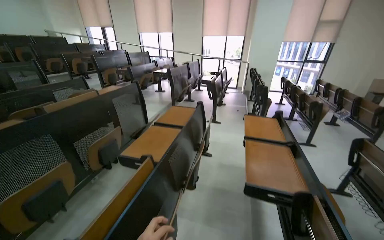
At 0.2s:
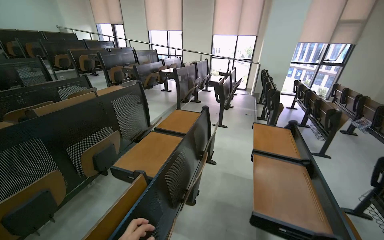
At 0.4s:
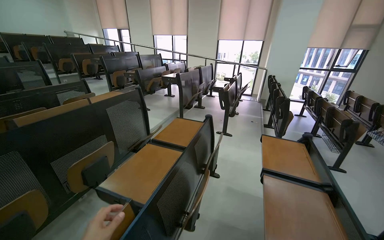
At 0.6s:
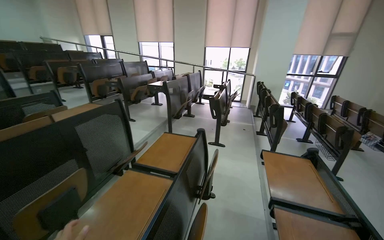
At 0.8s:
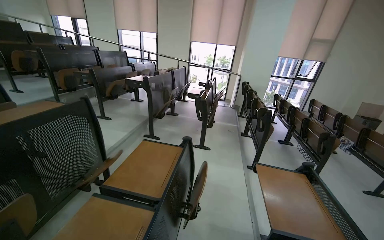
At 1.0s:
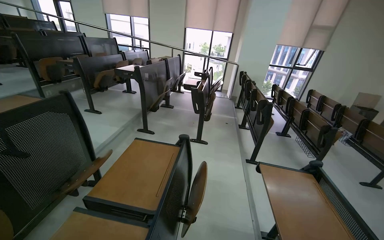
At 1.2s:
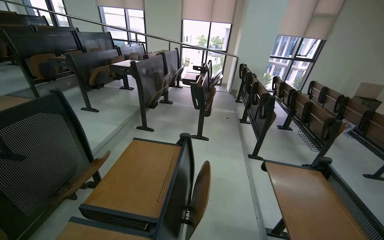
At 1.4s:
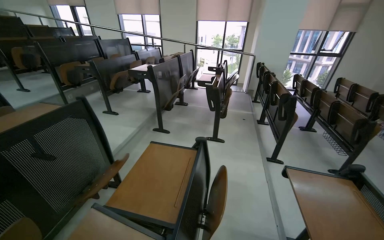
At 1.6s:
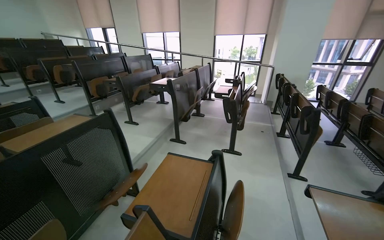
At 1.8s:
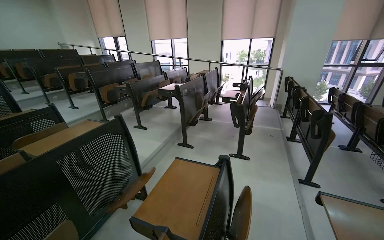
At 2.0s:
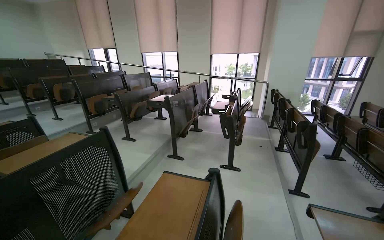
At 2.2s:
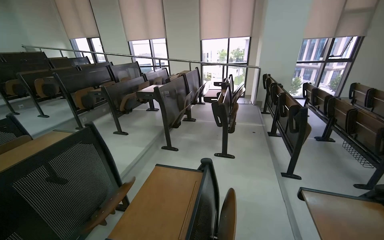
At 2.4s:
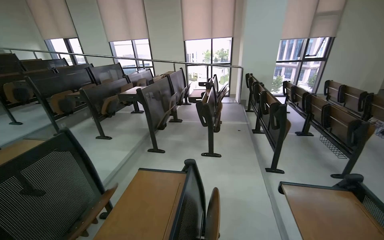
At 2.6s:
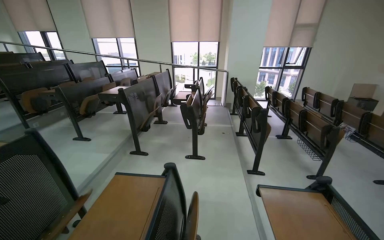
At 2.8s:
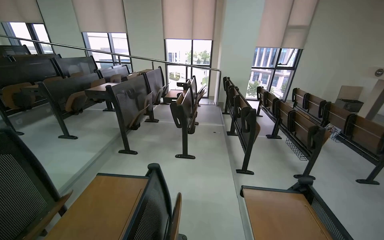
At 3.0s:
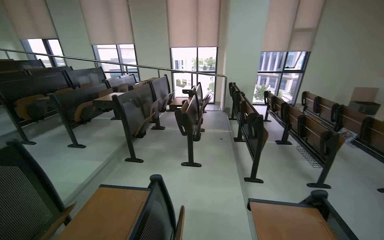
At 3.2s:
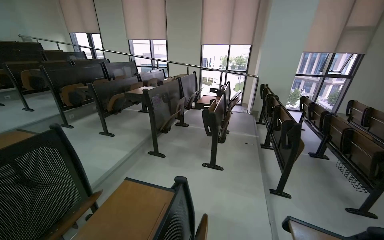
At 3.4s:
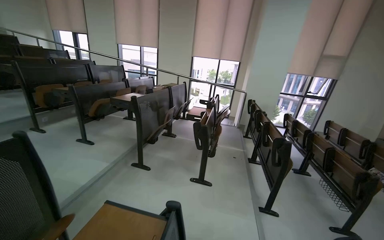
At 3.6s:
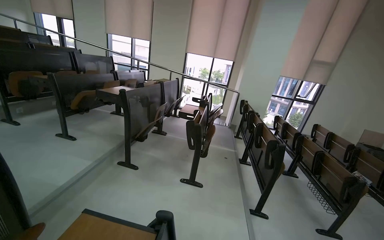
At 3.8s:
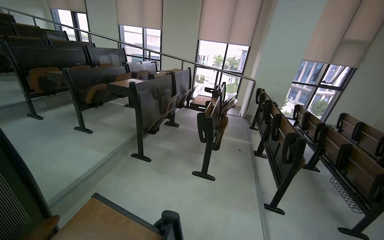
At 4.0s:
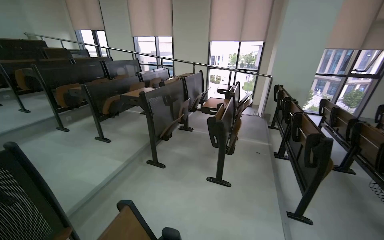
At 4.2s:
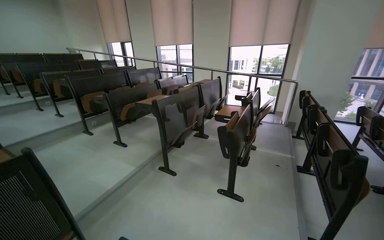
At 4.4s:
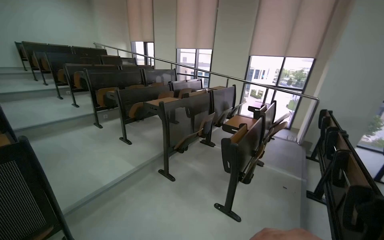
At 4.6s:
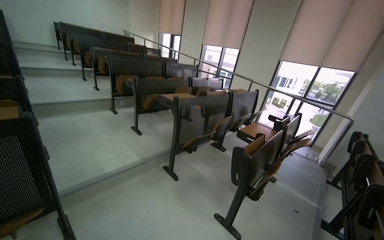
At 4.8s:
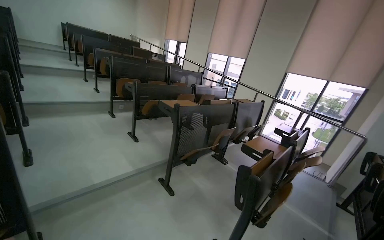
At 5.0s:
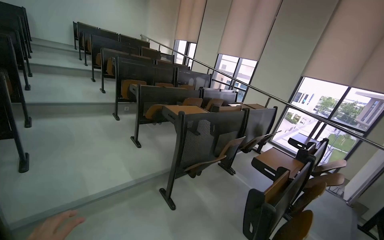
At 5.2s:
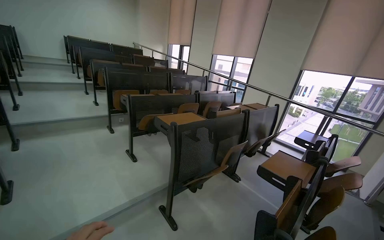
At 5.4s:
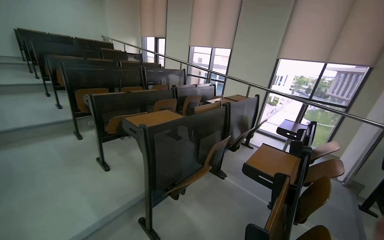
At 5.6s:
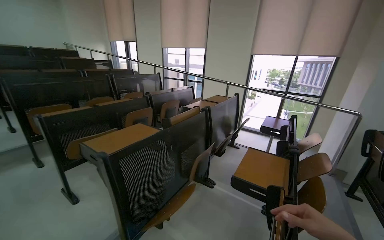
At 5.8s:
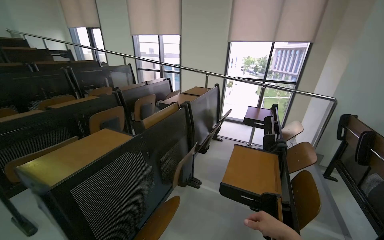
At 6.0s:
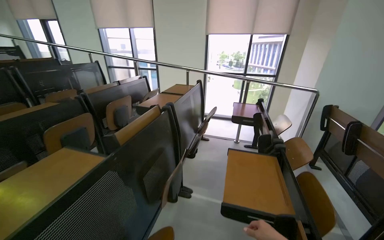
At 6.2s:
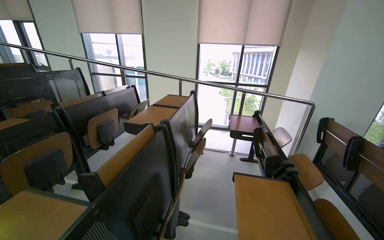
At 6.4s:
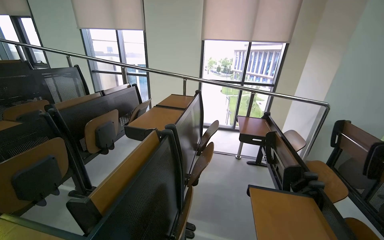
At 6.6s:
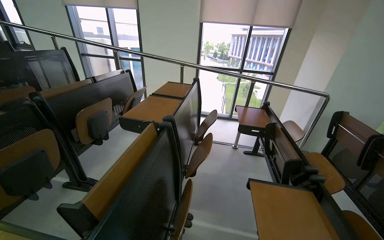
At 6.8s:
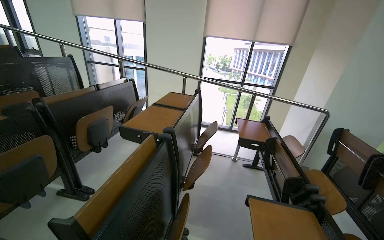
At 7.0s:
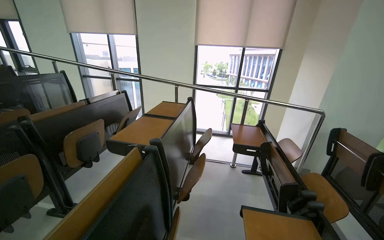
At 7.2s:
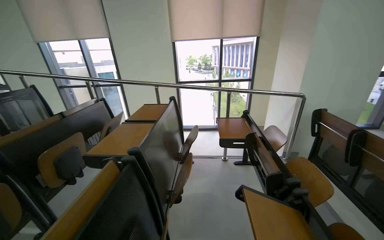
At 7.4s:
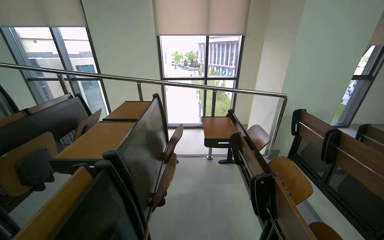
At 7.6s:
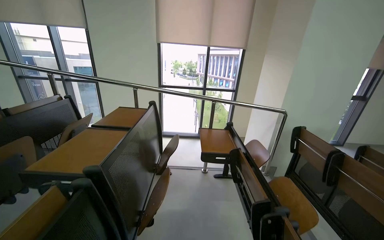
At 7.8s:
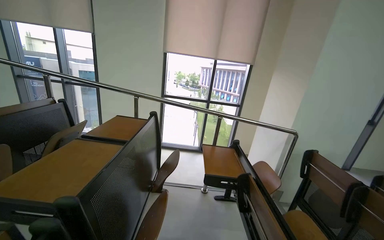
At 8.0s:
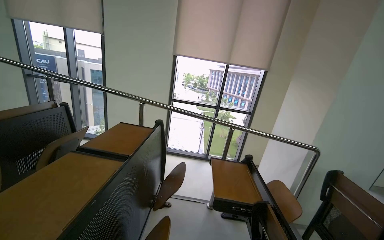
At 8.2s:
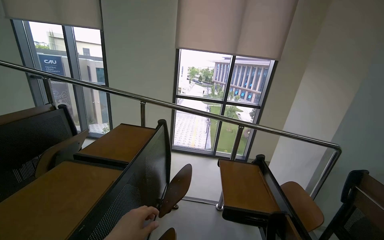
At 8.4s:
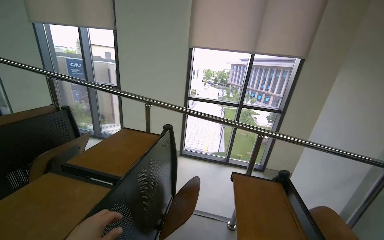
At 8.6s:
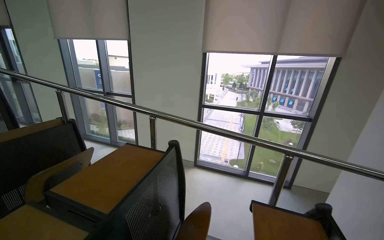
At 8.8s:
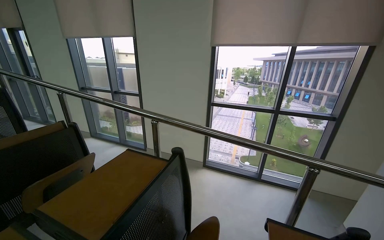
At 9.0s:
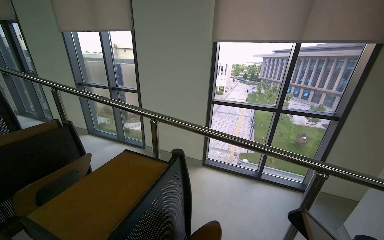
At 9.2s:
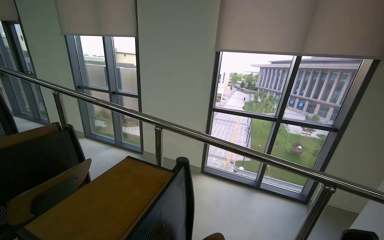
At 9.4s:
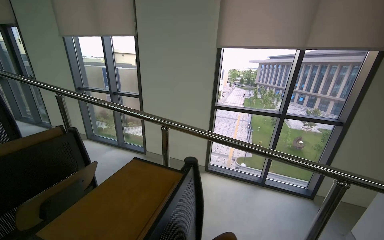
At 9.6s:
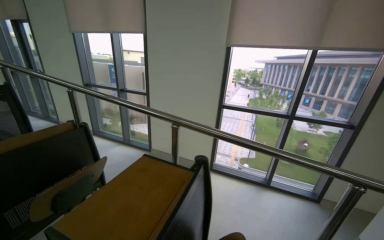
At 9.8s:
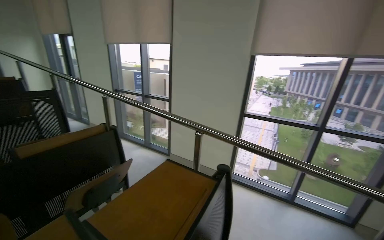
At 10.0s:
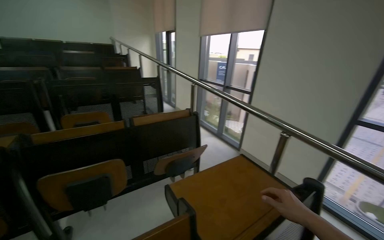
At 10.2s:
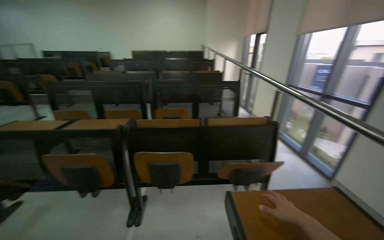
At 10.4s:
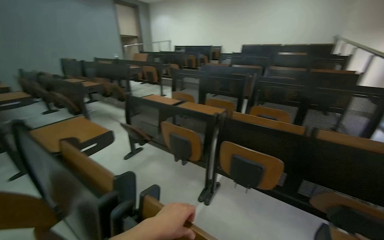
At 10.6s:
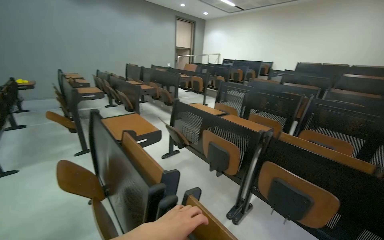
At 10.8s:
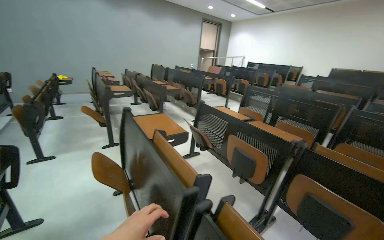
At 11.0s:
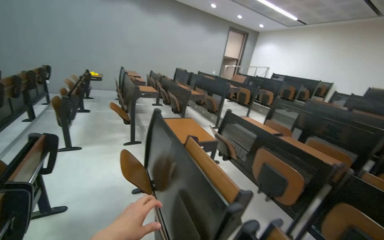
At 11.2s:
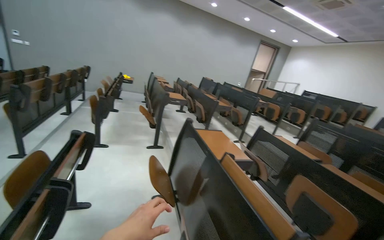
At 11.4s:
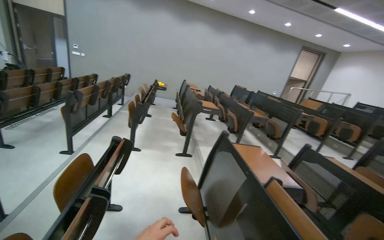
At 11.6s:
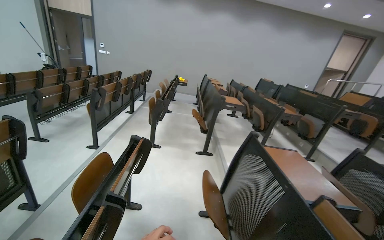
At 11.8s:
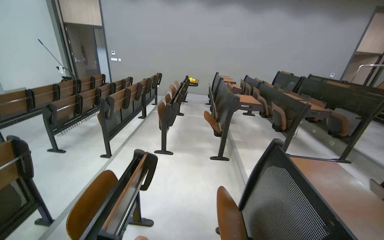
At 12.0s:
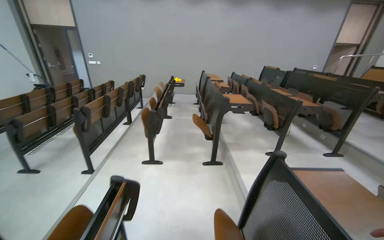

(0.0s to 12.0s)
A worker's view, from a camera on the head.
Job: organizing items.
The whole recording: Organizing classroom desks. The worker adjusts desks, collects papers and a pen, and places papers into a rack.
0.0s - 1.6s: The camera travels about 1 m.
3.0s - 4.4s: The camera is carried some 60 cm. The wearer's head swings roughly 30 degrees to the left.
4.4s - 6.0s: The wearer moves about 1.5 m. The wearer looks roughly 20 degrees further to the right.
6.0s - 7.6s: The camera travels approximately 60 cm. The camera is aimed approximately 15 degrees further to the right.
7.6s - 9.0s: The head travels some 90 cm.
9.0s - 10.4s: The wearer's head swings about 100 degrees to the left.
10.4s - 12.0s: The wearer moves some 1 m. The wearer looks about 55 degrees further to the left.

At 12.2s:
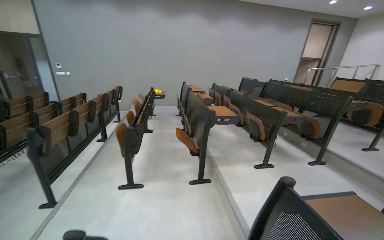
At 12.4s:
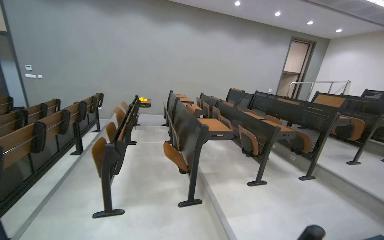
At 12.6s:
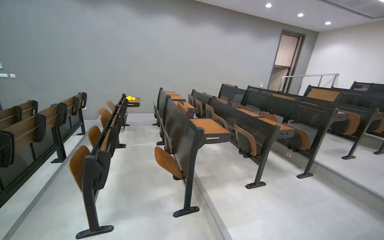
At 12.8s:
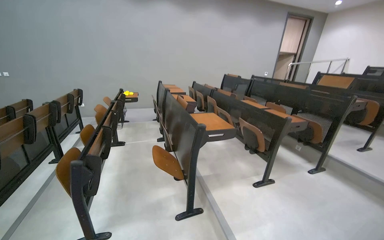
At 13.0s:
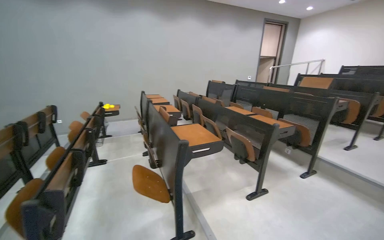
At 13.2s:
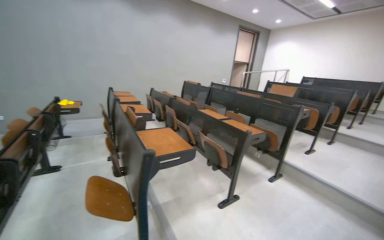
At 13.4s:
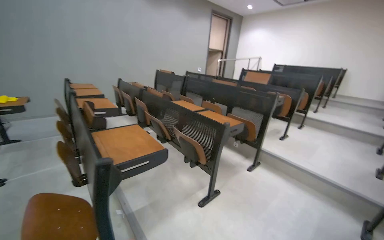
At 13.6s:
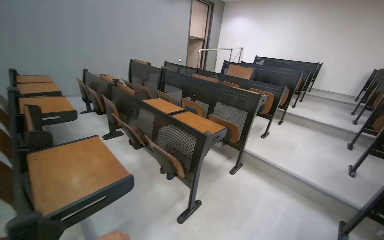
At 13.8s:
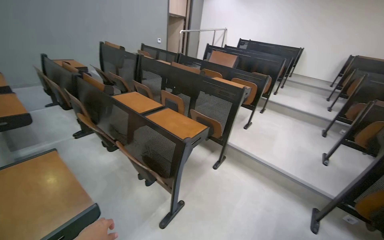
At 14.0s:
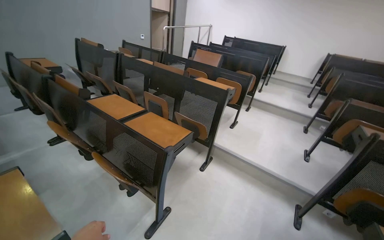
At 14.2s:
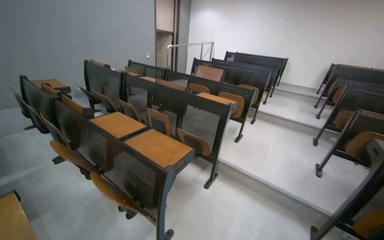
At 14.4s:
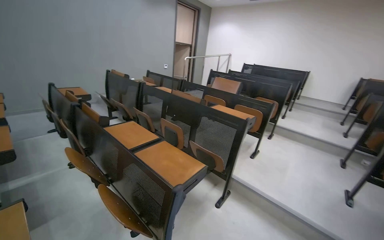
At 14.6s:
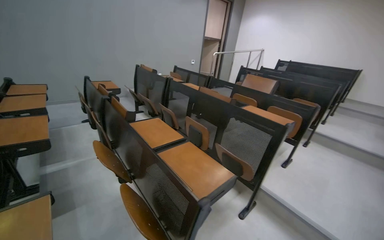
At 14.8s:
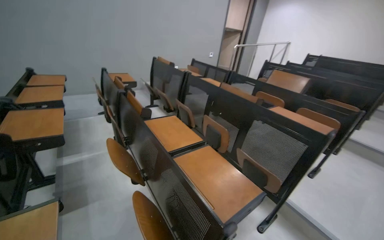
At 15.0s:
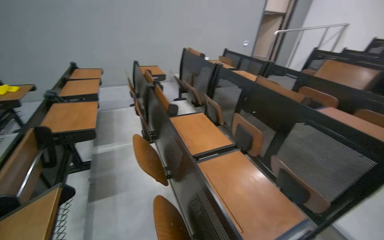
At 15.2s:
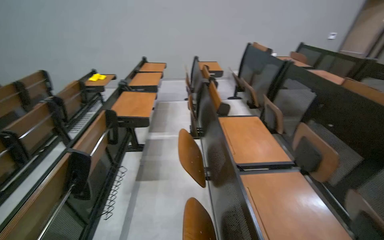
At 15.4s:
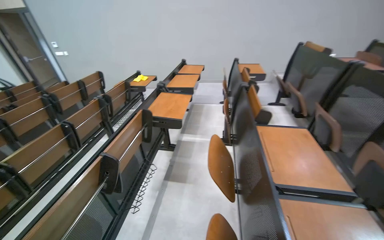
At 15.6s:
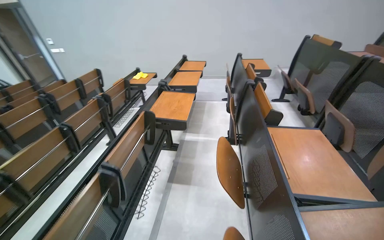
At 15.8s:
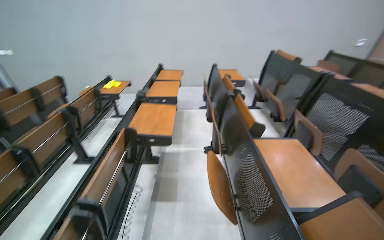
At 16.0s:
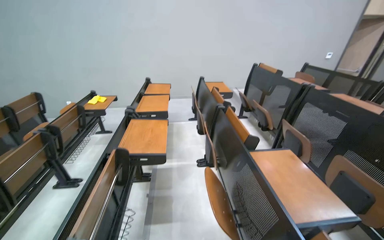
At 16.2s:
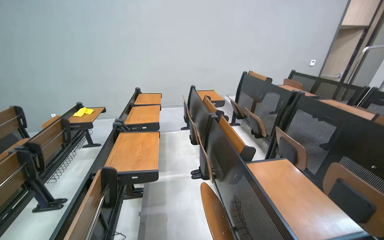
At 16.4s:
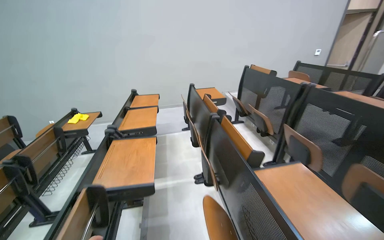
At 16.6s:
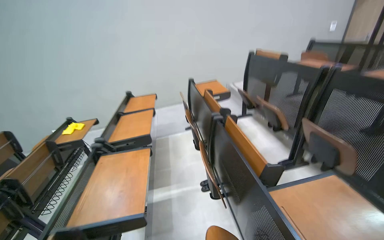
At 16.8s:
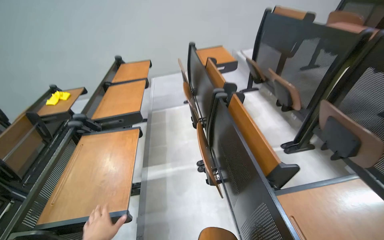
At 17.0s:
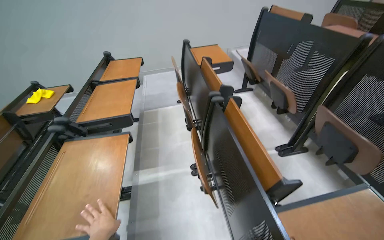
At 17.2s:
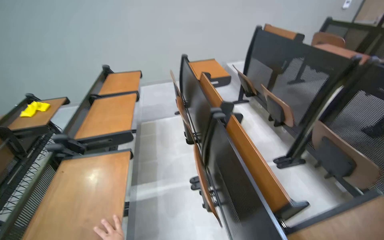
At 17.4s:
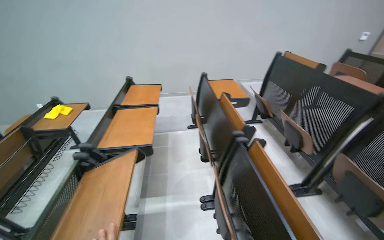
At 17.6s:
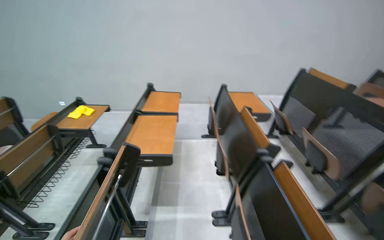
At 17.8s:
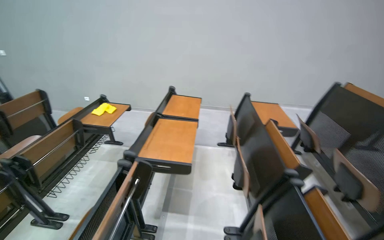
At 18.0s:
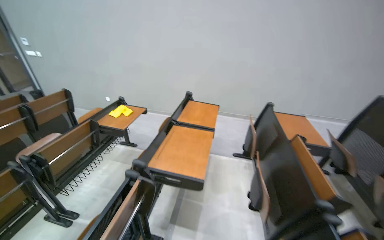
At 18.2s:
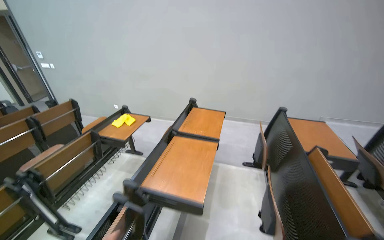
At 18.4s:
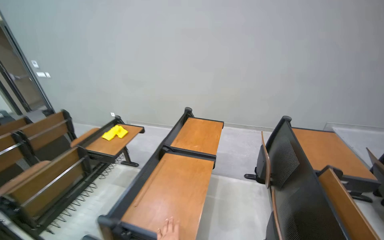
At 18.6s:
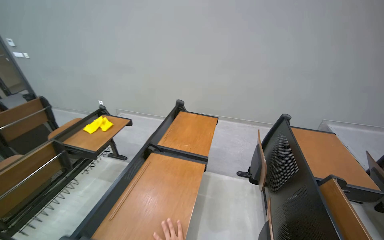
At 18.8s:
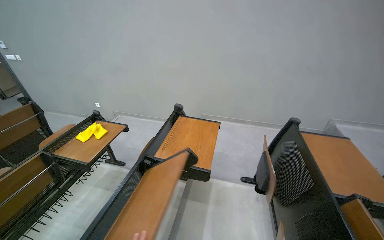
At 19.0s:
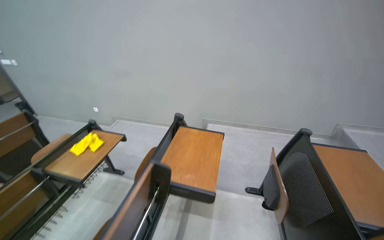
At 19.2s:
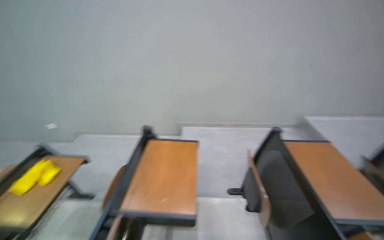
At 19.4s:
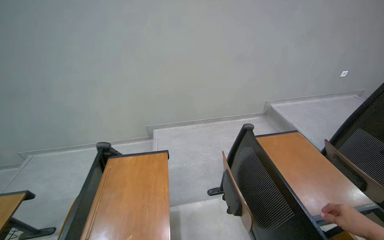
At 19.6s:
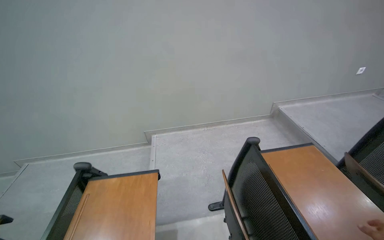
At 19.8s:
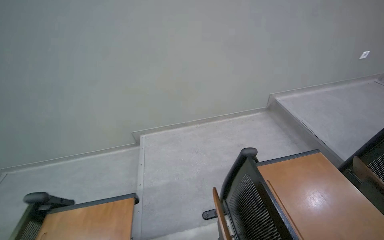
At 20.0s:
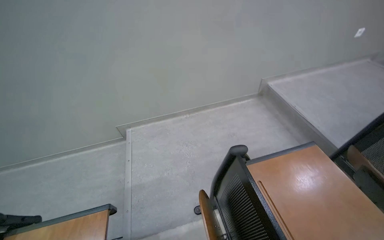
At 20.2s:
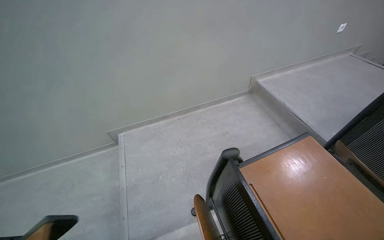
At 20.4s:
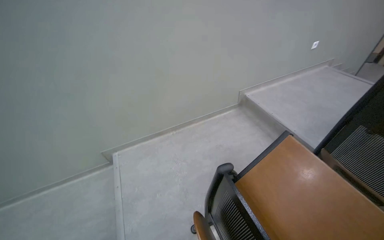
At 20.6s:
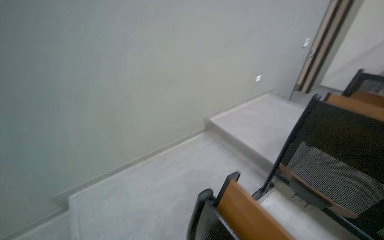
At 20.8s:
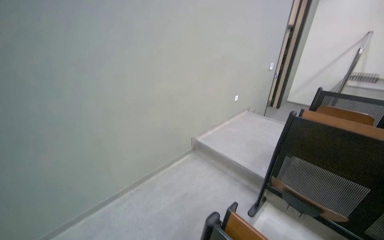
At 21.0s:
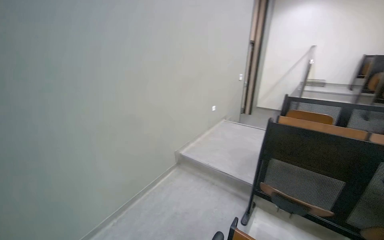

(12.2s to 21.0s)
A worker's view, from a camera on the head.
Job: organizing items.
The whole recording: Organizing classroom desks. The worker adjusts desks, collects papers and a pen, and places papers into a rack.
12.2s - 13.6s: The head travels roughly 1 m. The head turns to the right by about 35 degrees.
13.6s - 15.2s: The wearer moves approximately 80 cm. The head rotates roughly 45 degrees to the left.
15.2s - 16.6s: The camera is carried roughly 60 cm.
16.6s - 18.0s: The wearer moves about 60 cm. The wearer looks about 25 degrees further to the left.
18.0s - 19.6s: The wearer moves approximately 1 m. The wearer's head swings approximately 25 degrees to the right.
19.6s - 21.0s: The wearer moves about 40 cm. The wearer's head swings approximately 45 degrees to the right. The view tips upward by roughly 15 degrees.
